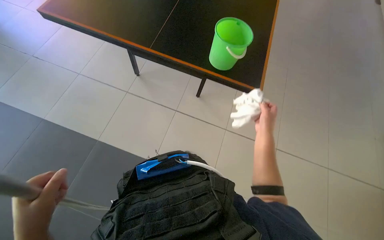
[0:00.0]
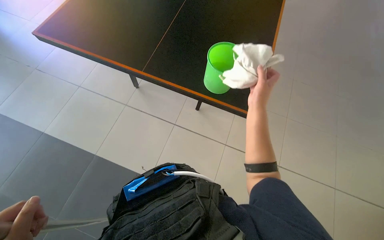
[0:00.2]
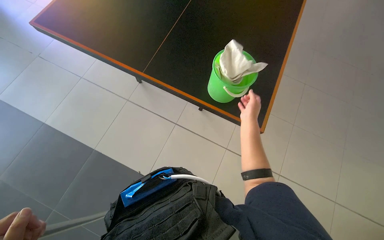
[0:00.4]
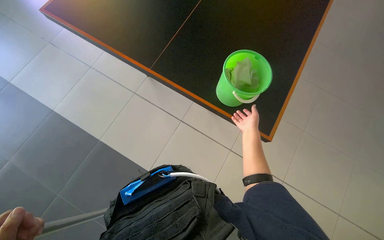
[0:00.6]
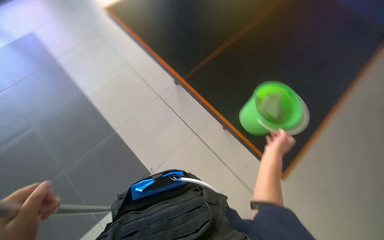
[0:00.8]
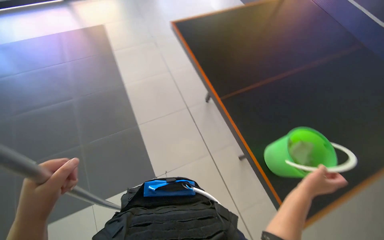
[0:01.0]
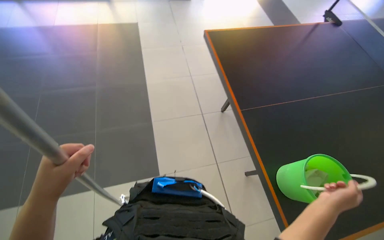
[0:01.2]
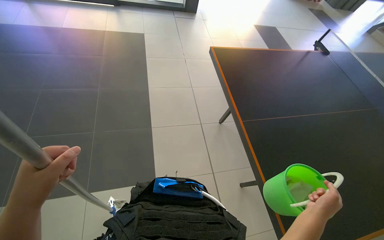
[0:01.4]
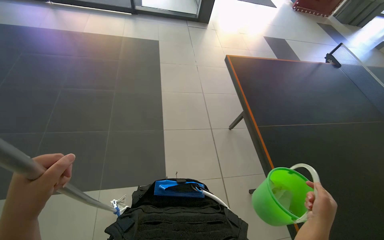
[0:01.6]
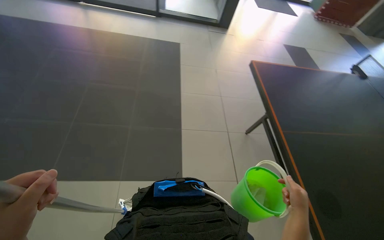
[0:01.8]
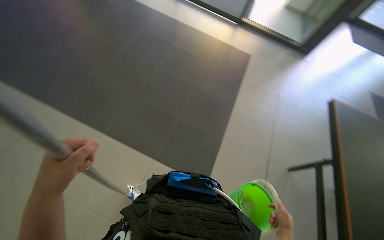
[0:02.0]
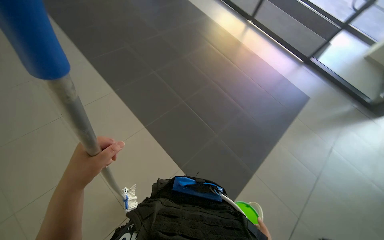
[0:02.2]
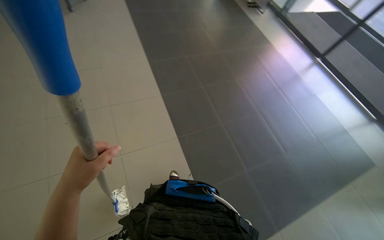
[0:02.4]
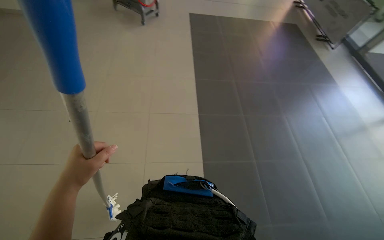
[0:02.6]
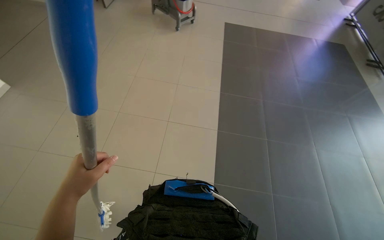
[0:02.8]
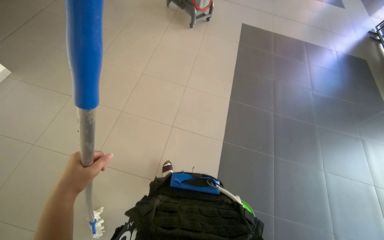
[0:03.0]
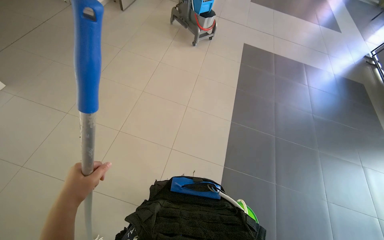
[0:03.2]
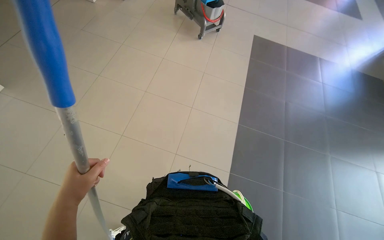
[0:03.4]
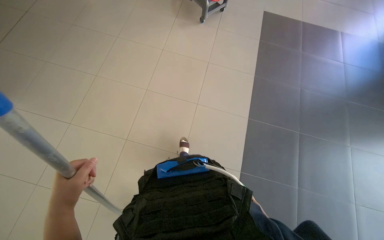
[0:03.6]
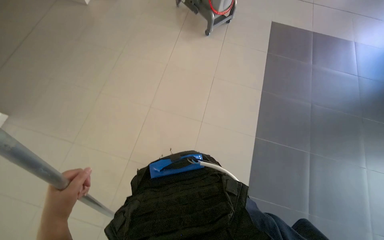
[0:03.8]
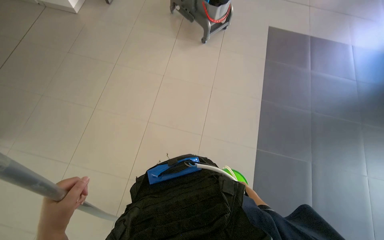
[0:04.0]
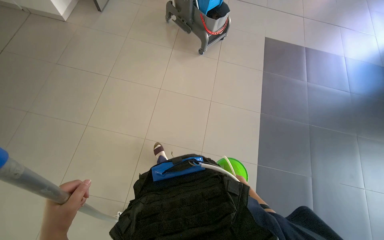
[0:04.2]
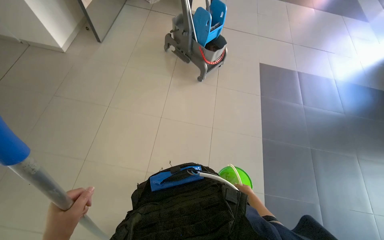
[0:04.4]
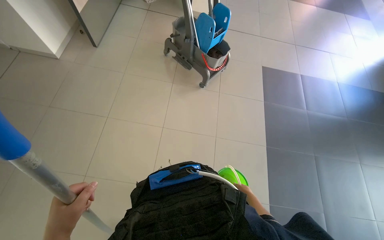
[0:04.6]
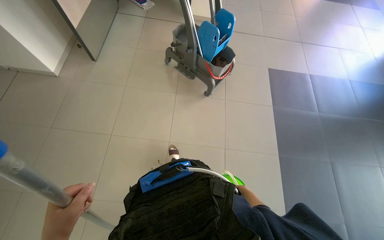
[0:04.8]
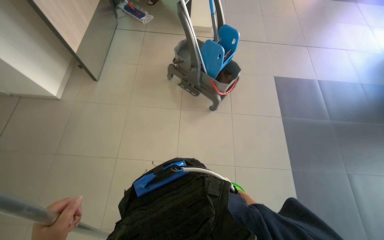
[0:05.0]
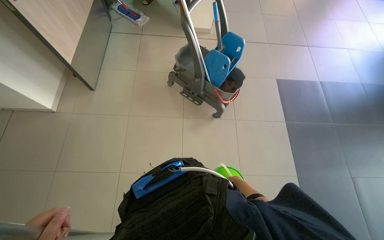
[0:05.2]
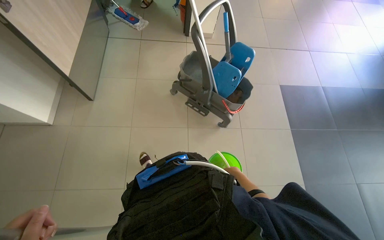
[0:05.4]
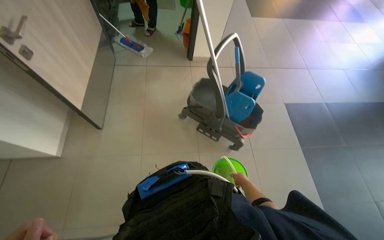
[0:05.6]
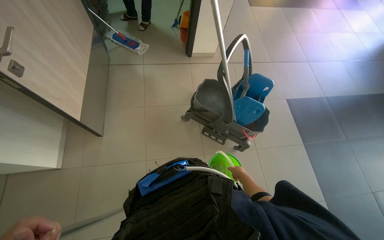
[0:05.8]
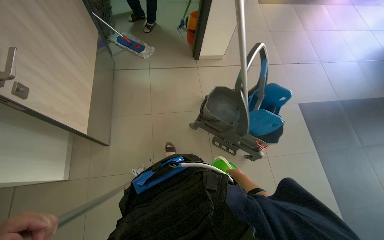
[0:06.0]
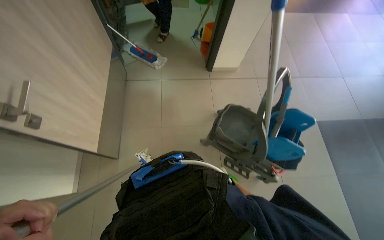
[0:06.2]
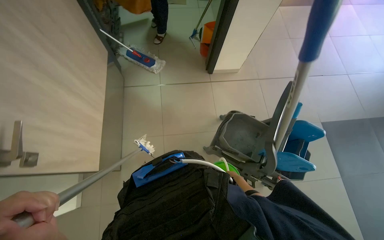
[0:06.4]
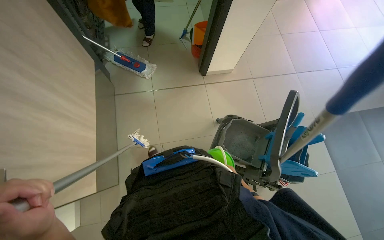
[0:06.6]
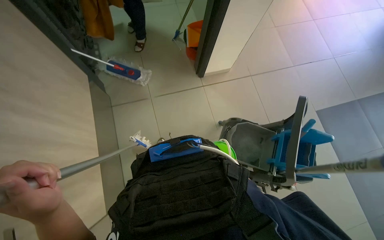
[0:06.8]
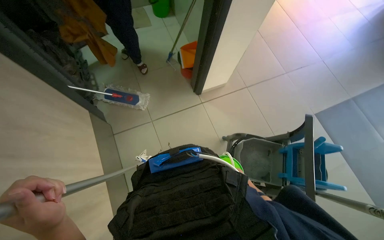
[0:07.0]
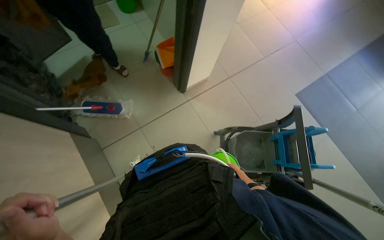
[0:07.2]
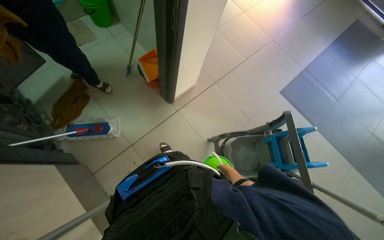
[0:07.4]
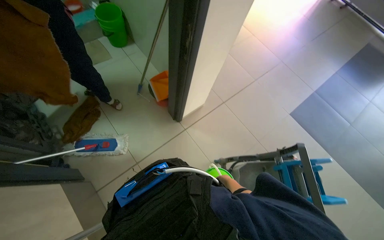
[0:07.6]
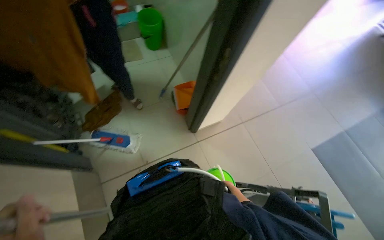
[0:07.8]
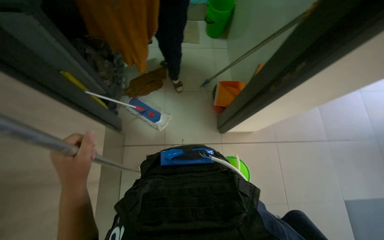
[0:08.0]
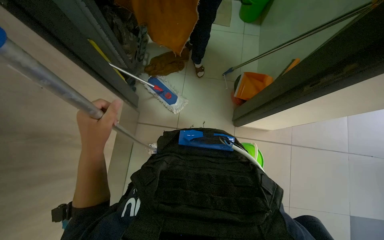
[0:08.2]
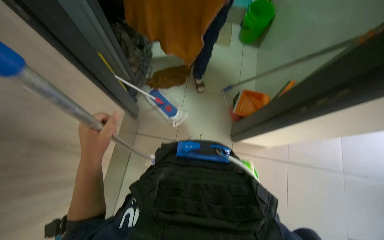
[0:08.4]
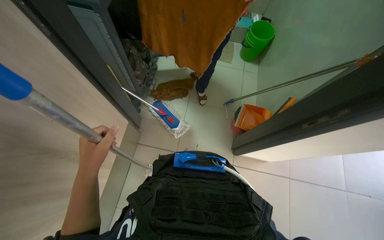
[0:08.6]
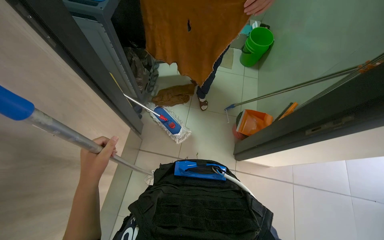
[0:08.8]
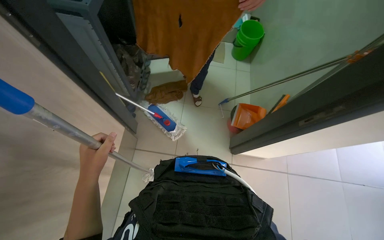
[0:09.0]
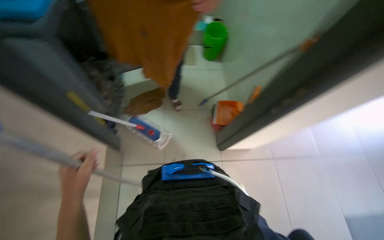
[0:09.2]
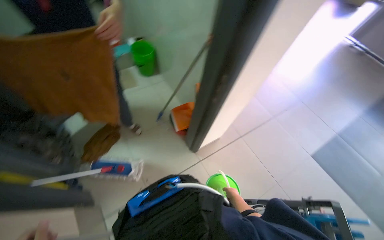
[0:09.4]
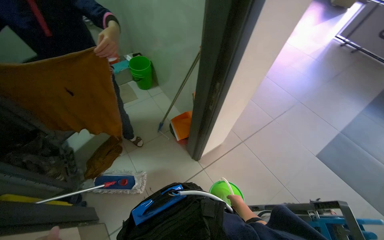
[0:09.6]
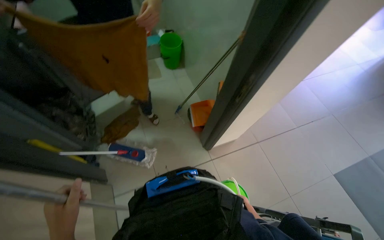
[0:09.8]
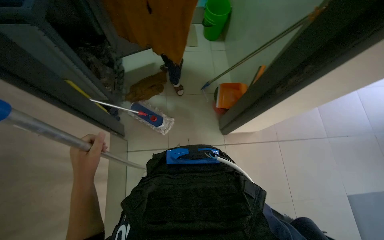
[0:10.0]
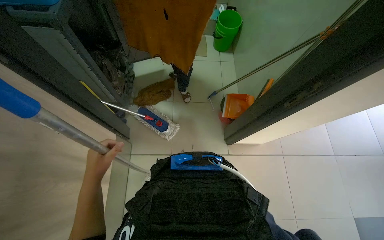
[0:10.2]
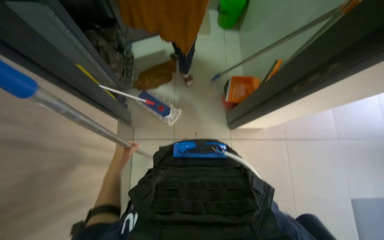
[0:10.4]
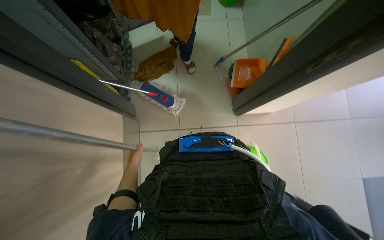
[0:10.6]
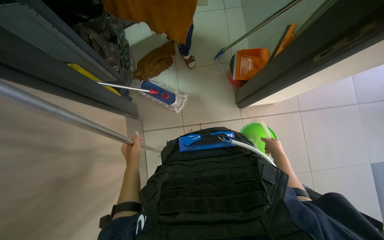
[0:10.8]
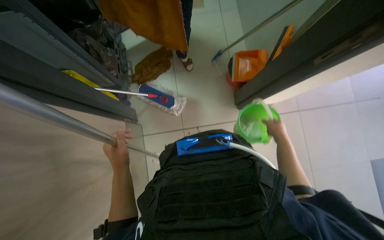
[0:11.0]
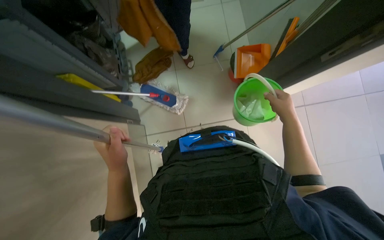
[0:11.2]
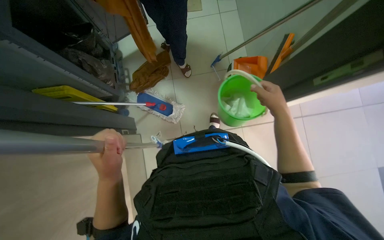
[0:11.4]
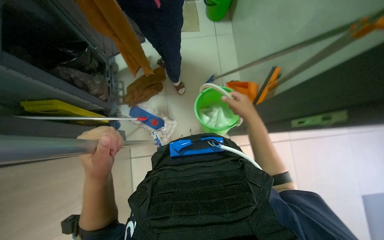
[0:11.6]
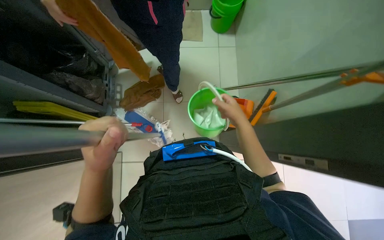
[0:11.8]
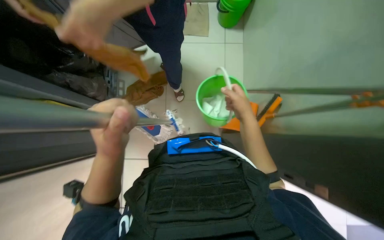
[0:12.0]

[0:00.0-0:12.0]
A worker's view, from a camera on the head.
Job: preparing cleaning supplies.
The whole recording: Preparing cleaning tools. The worker attaches and detaches a cloth from a mop and squeegee, and wrings the cloth in a bucket.
0:00.0 to 0:01.6: The wearer looks some 60 degrees further to the left. The camera pitches upward, by approximately 20 degrees.
0:03.0 to 0:04.4: The head travels approximately 50 cm.
0:04.4 to 0:06.0: The wearer moves some 1.5 m.
0:06.0 to 0:07.6: The wearer moves roughly 1 m. Everything in view rotates approximately 30 degrees counterclockwise.
0:07.6 to 0:09.0: The head turns to the left by approximately 45 degrees.
0:10.4 to 0:12.0: The left hand shifts approximately 30 cm nearer to the camera and up the picture.

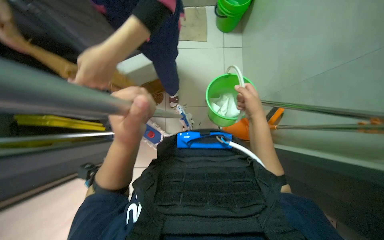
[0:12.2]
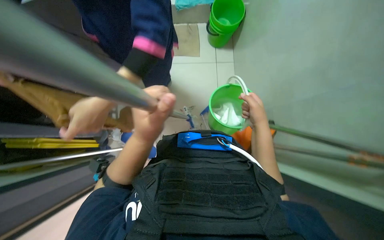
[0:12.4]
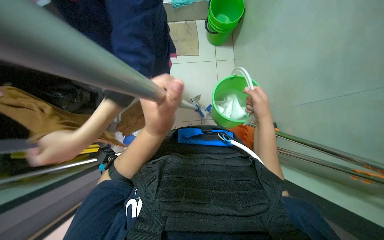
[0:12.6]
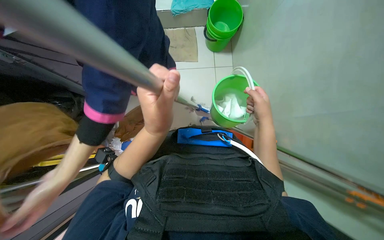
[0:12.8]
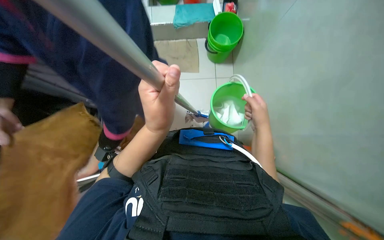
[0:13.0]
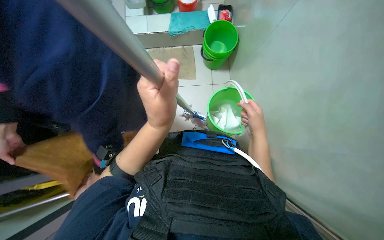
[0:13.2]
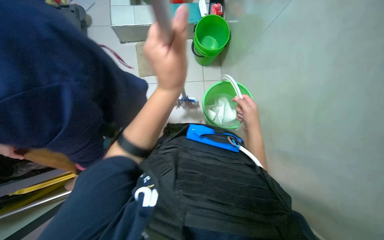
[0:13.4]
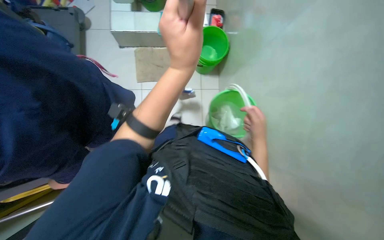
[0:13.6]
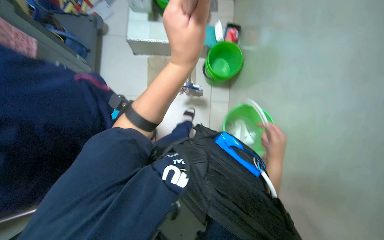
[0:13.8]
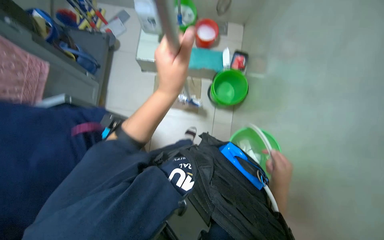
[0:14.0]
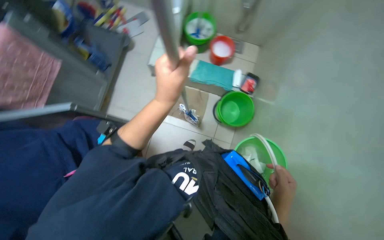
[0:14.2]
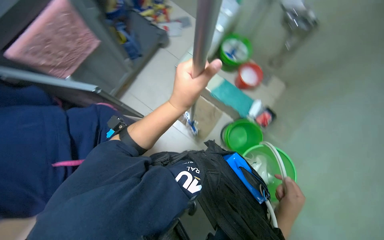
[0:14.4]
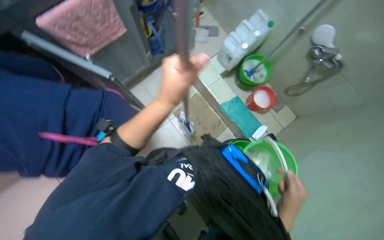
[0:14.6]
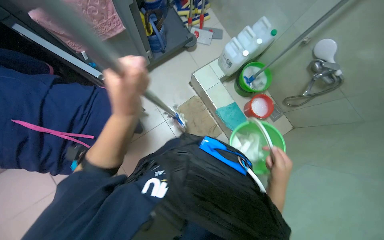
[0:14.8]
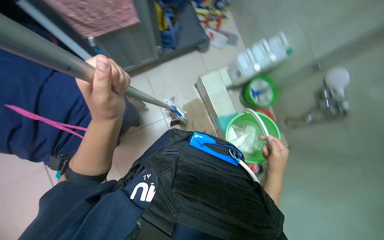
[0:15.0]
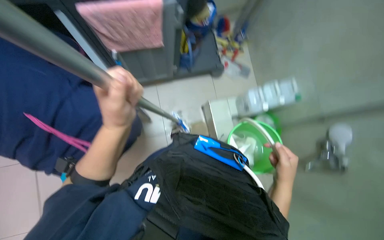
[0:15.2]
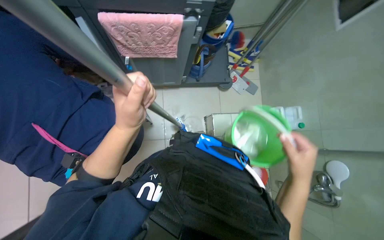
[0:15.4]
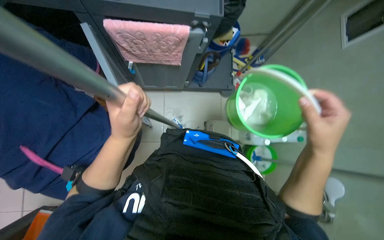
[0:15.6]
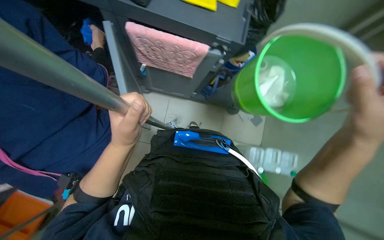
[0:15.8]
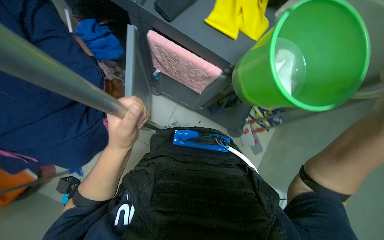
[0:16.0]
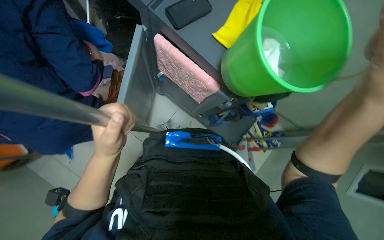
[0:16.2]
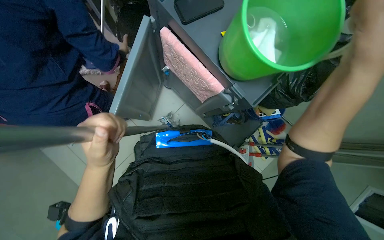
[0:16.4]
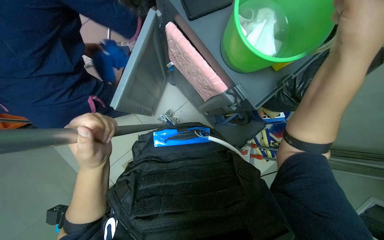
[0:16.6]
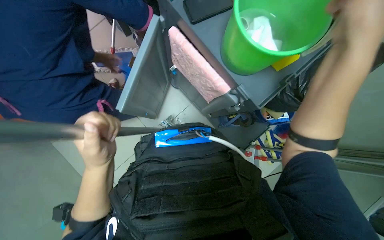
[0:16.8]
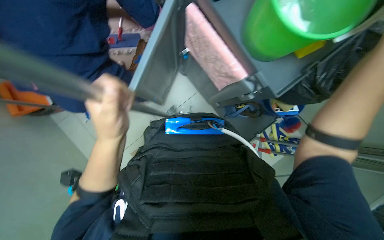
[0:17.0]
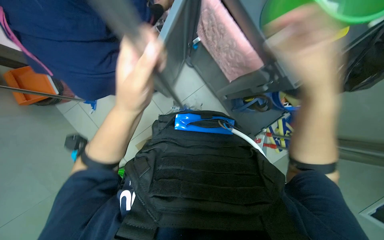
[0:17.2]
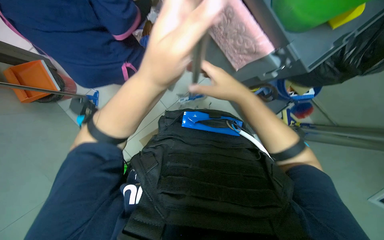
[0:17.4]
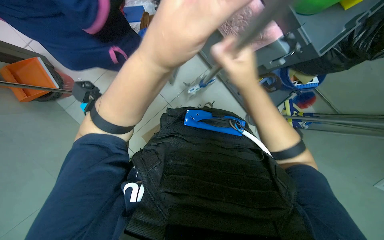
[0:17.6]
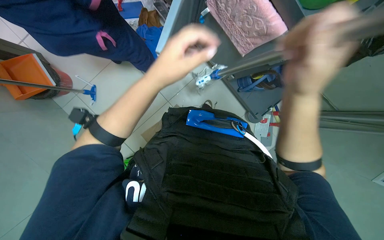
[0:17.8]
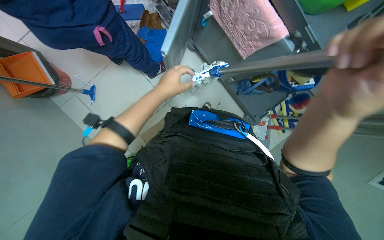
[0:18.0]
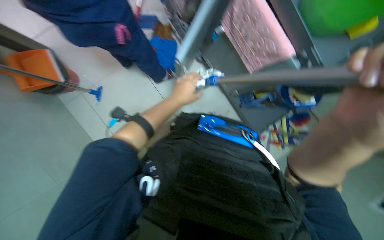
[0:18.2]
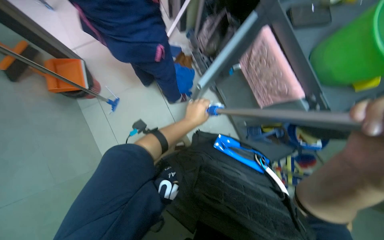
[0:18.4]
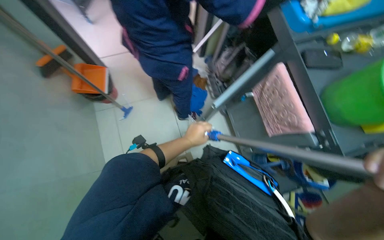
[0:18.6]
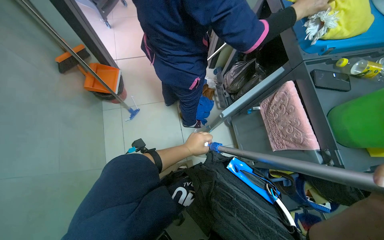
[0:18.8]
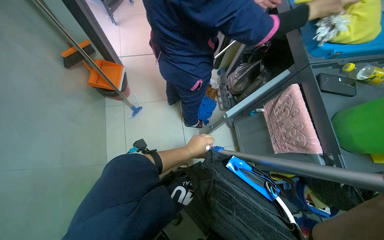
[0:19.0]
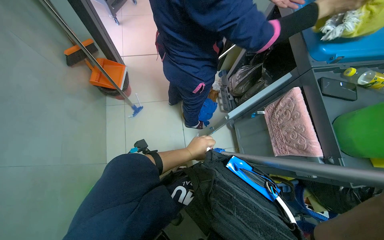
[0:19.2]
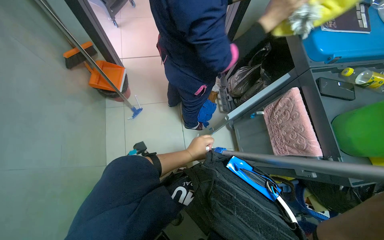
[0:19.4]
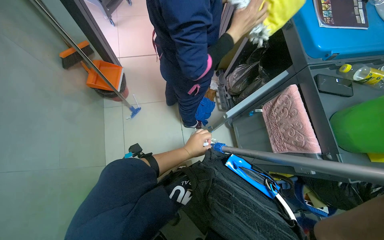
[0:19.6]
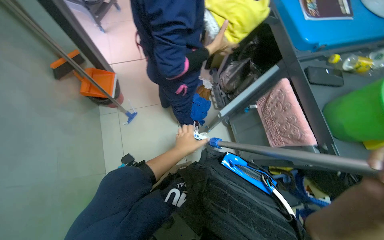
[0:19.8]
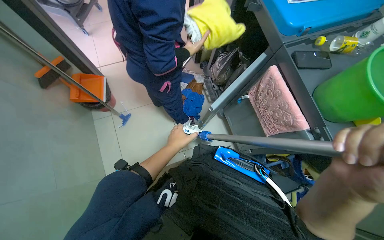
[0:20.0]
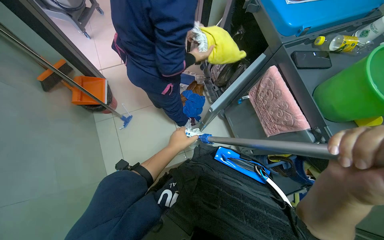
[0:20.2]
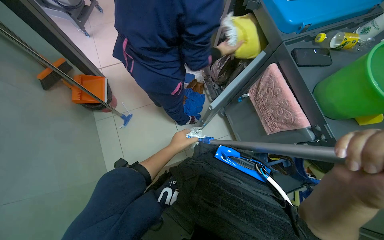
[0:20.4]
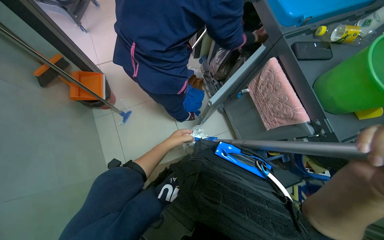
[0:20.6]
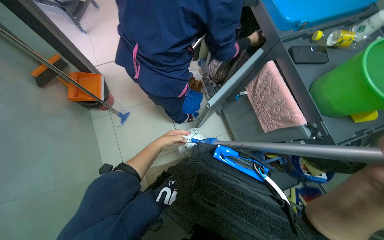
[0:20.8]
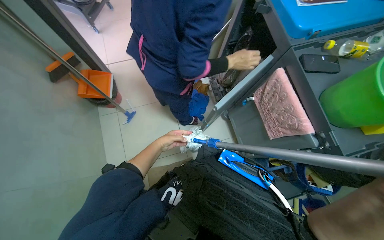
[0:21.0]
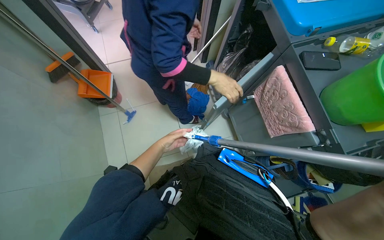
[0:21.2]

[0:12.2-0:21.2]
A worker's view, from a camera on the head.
Job: preparing cleaning supplies.
The whole recording: Preparing cleaning tools. The worker attaches and detaches a cloth from a mop and squeegee, and wrings the cloth in a bucket.
0:12.2 to 0:13.8: The camera pitches upward, by about 10 degrees. The left hand goes some 15 cm up the picture. Meanwhile the right hand shifts roughly 10 cm down the picture.
0:13.8 to 0:15.2: The scene turns some 50 degrees clockwise in the picture.
0:15.2 to 0:16.6: The scene turns roughly 60 degrees clockwise in the picture.
0:18.2 to 0:19.8: The view tilts approximately 20 degrees upward.
0:19.8 to 0:21.2: The left hand goes some 15 cm farther from the camera.
